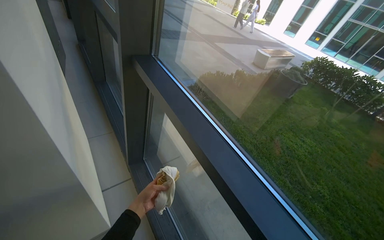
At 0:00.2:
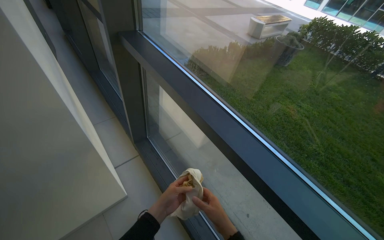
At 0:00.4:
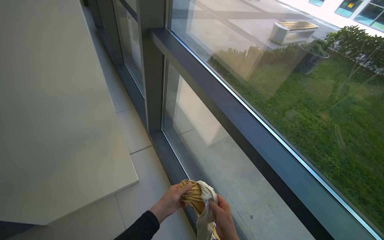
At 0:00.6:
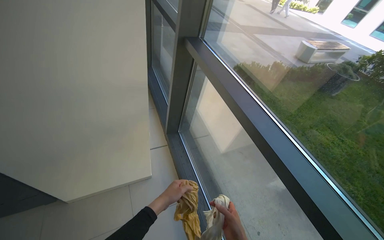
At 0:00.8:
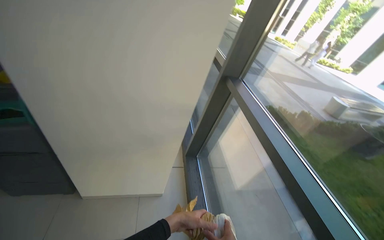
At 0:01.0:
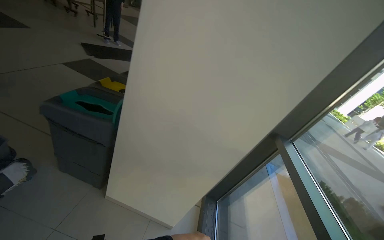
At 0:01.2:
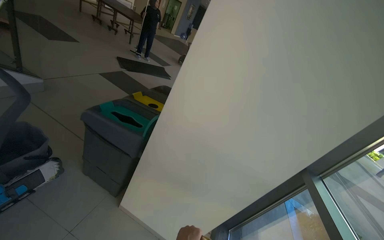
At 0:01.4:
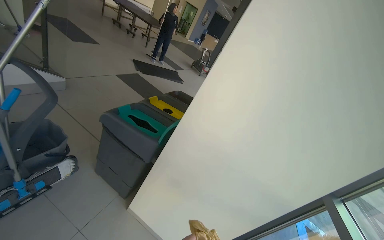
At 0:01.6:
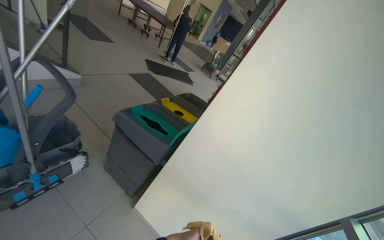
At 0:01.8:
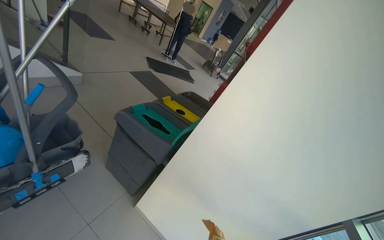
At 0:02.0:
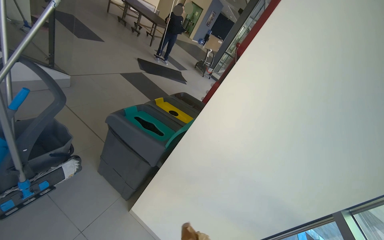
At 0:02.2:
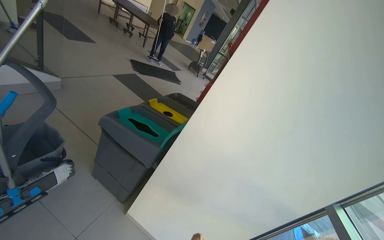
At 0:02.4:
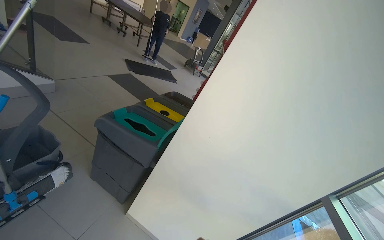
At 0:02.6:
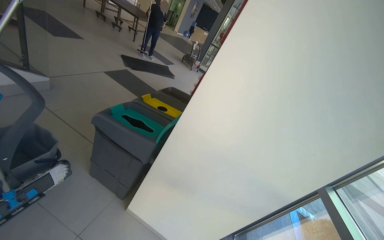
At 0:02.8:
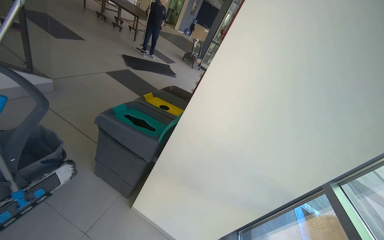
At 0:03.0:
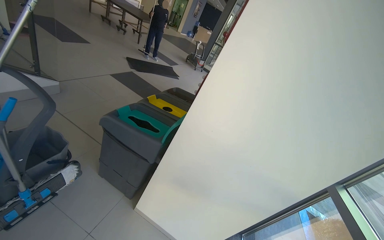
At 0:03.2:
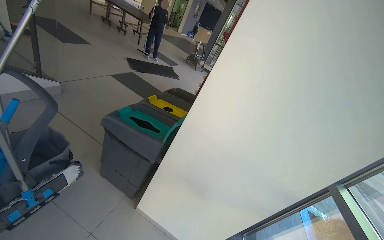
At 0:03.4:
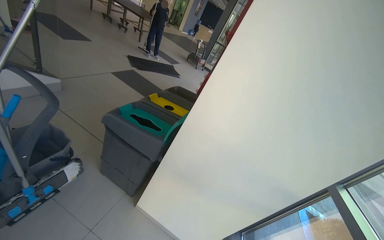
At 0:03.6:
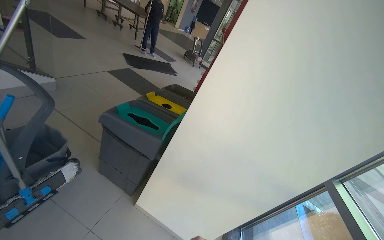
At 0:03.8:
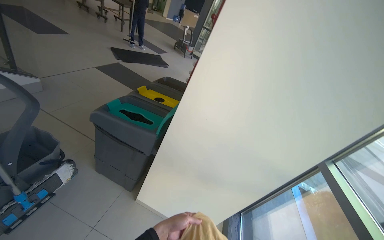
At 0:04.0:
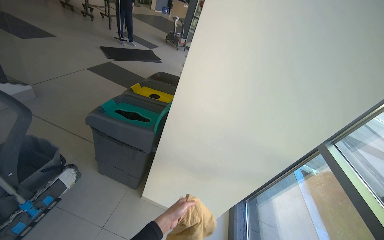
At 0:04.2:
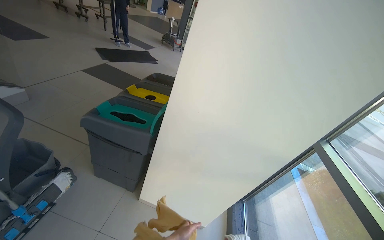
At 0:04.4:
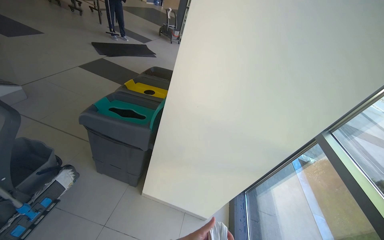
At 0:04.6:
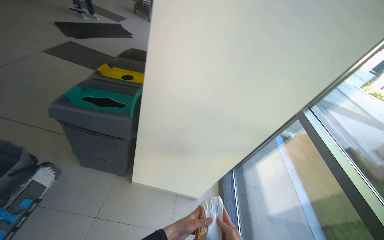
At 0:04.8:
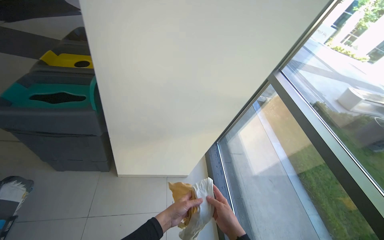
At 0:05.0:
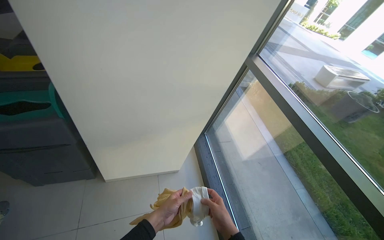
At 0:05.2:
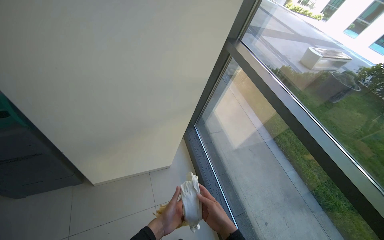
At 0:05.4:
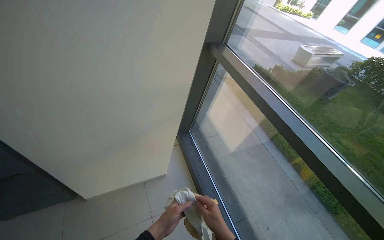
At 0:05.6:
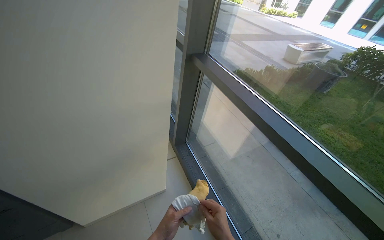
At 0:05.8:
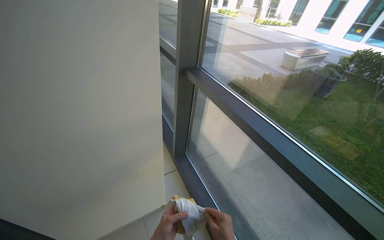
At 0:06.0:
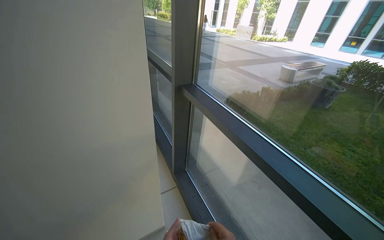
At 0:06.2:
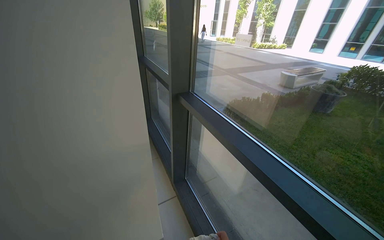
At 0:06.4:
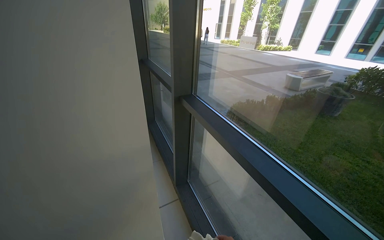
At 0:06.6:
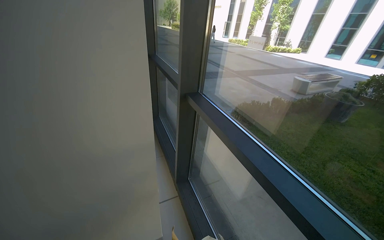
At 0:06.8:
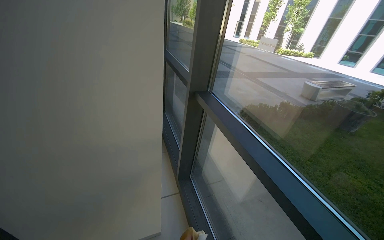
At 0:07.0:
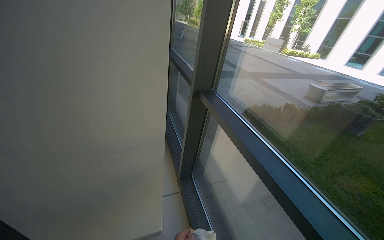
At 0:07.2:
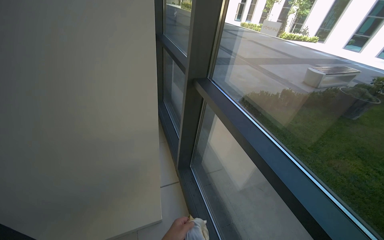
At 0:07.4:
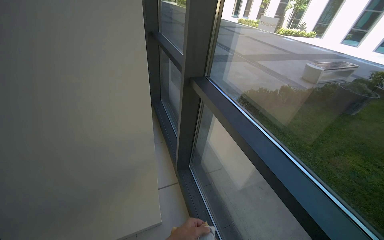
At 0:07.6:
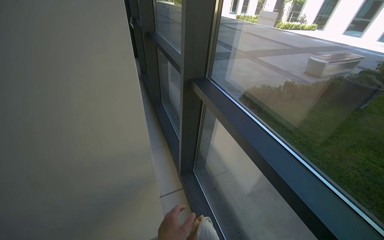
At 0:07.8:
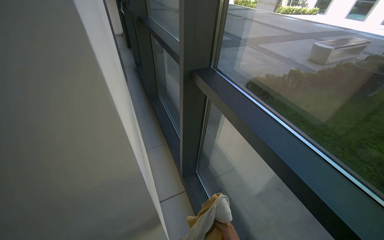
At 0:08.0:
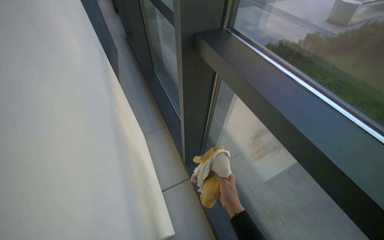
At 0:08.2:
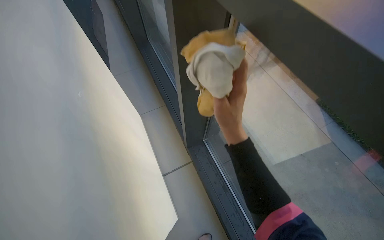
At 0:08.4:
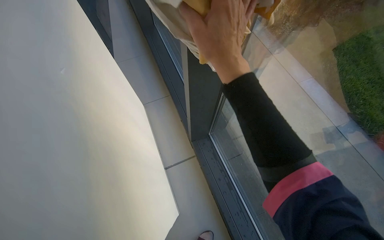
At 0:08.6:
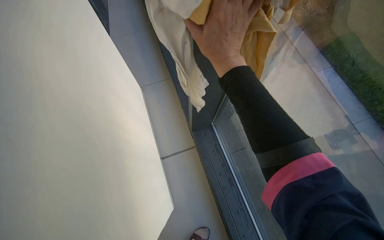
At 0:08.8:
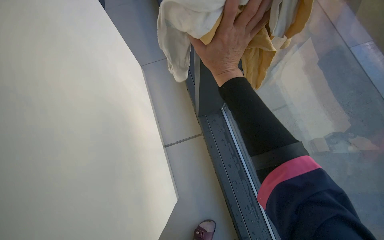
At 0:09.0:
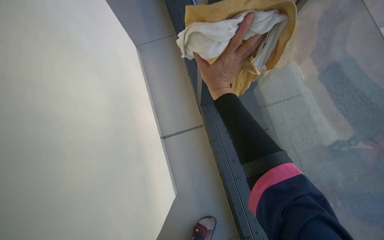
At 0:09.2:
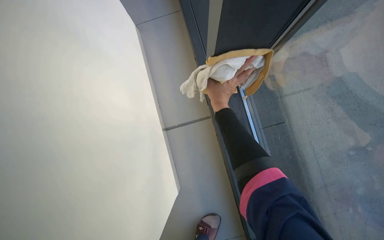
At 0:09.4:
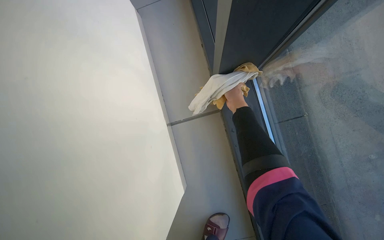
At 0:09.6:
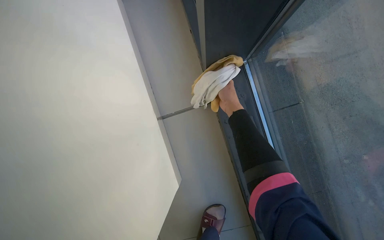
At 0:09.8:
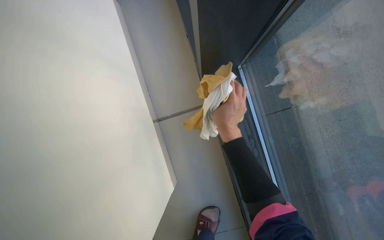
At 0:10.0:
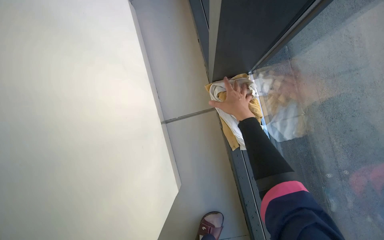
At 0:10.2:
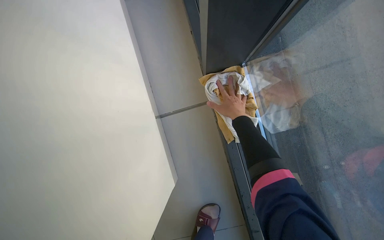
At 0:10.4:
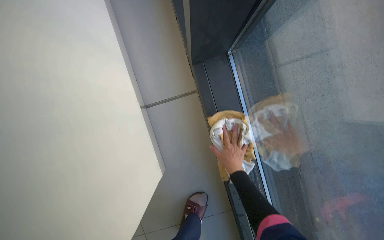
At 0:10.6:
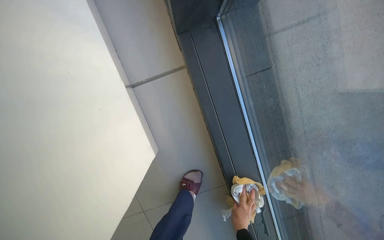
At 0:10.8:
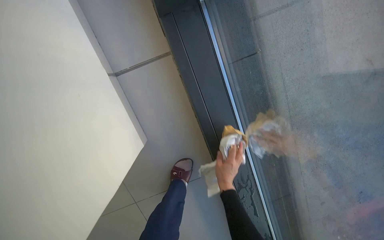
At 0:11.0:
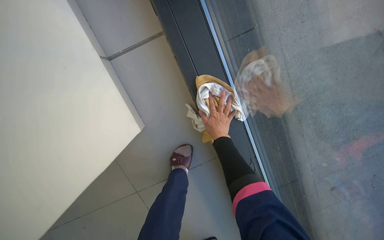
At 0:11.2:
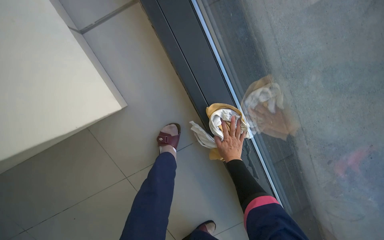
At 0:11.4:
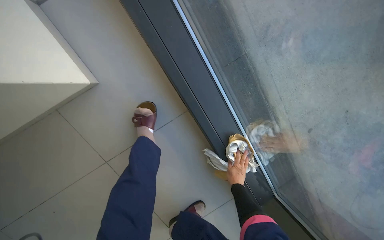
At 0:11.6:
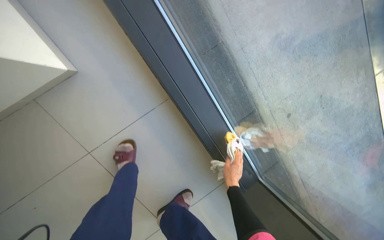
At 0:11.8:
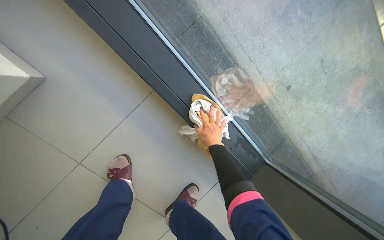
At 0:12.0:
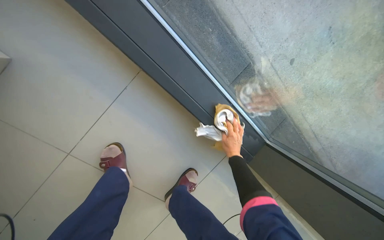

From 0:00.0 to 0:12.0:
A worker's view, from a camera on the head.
Job: cleaning windows.
The whole recording: Wiping window frames and glass. The worker wipes the frames and glass of the large windows with a cloth.
From 0:00.0 to 0:01.6: The camera is carried some 70 cm. The wearer's head swings some 65 degrees to the left. The wearer looks about 30 degrees further upward.
From 0:04.4 to 0:06.0: The head travels about 40 cm. The wearer looks some 45 degrees further to the right.
From 0:07.6 to 0:09.0: The camera travels some 50 cm. The view tilts about 20 degrees downward.
From 0:09.0 to 0:10.4: The right hand heads down the picture, farther from the camera and to the right, covering roughly 40 cm.
From 0:10.4 to 0:12.0: The wearer moves about 60 cm. The wearer looks approximately 20 degrees further downward. Everything in view rotates about 30 degrees counterclockwise.

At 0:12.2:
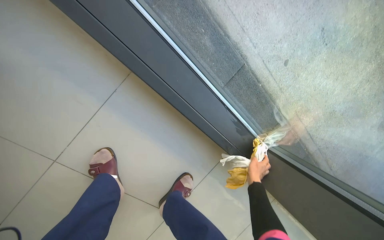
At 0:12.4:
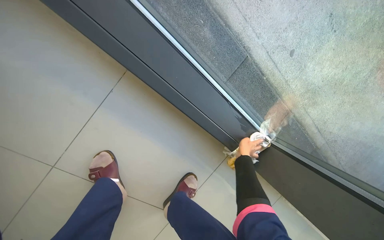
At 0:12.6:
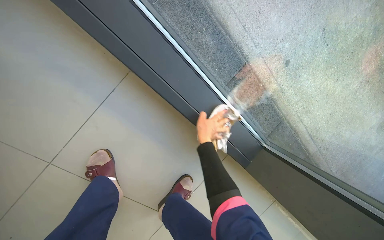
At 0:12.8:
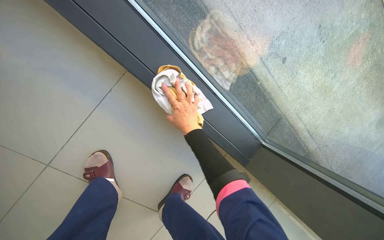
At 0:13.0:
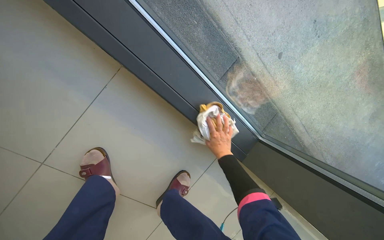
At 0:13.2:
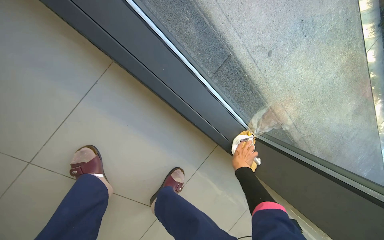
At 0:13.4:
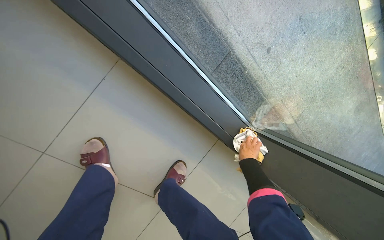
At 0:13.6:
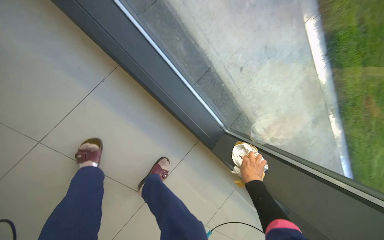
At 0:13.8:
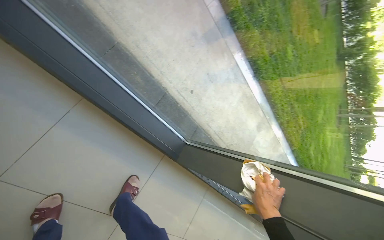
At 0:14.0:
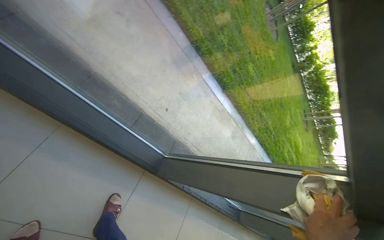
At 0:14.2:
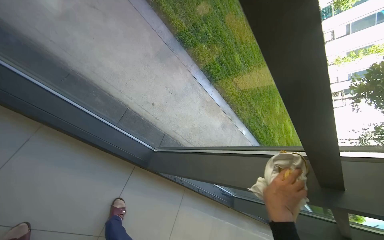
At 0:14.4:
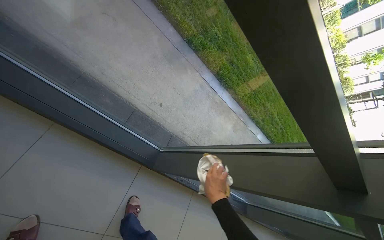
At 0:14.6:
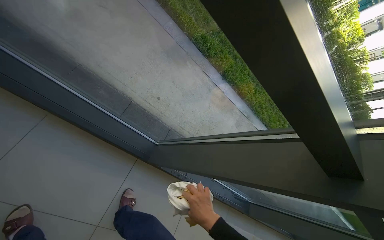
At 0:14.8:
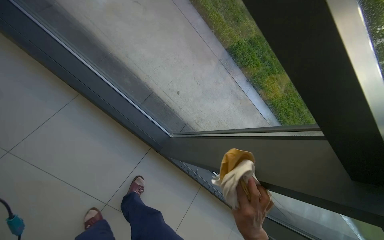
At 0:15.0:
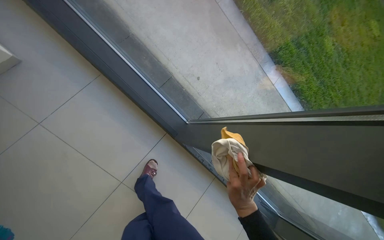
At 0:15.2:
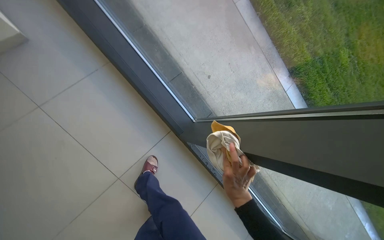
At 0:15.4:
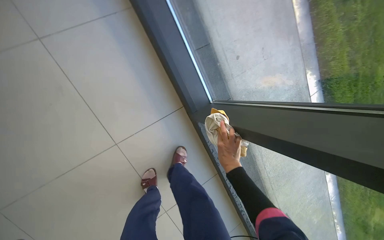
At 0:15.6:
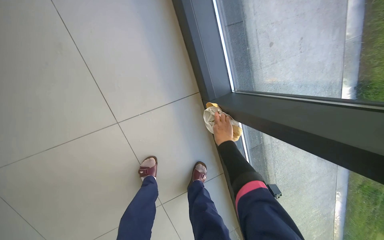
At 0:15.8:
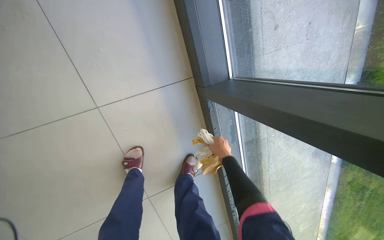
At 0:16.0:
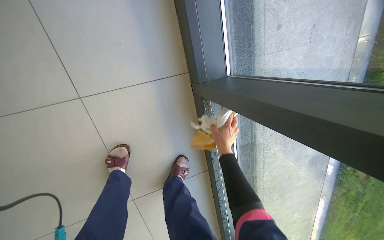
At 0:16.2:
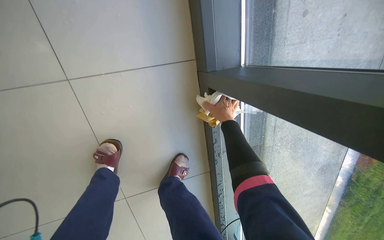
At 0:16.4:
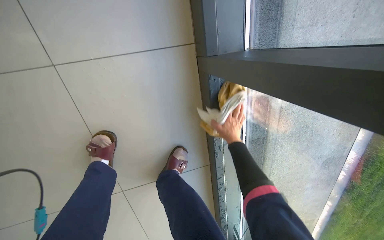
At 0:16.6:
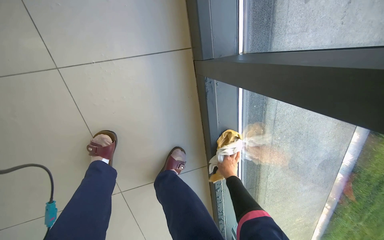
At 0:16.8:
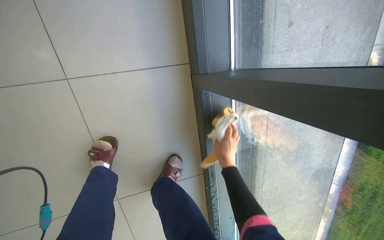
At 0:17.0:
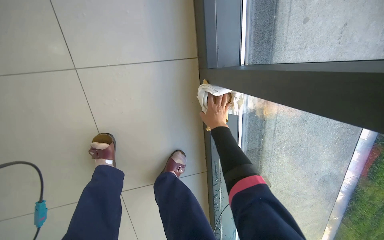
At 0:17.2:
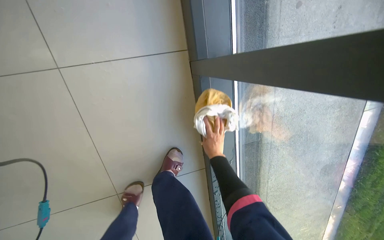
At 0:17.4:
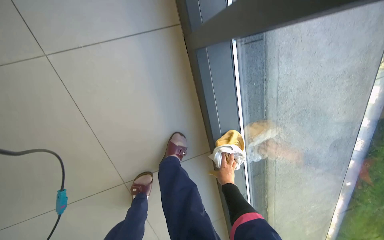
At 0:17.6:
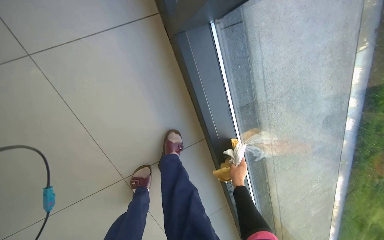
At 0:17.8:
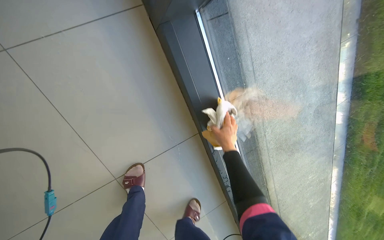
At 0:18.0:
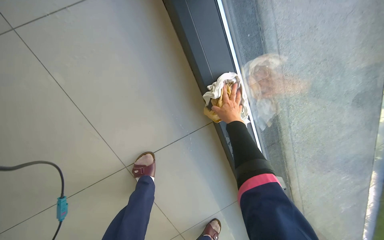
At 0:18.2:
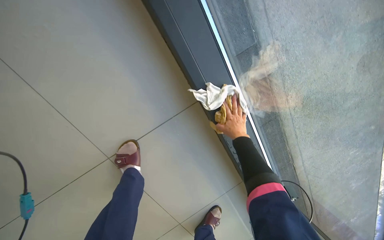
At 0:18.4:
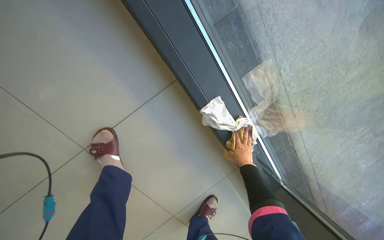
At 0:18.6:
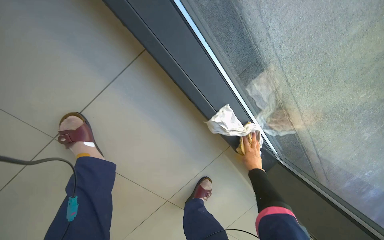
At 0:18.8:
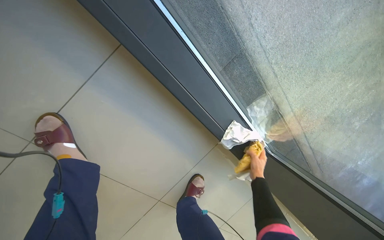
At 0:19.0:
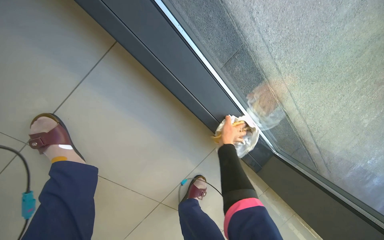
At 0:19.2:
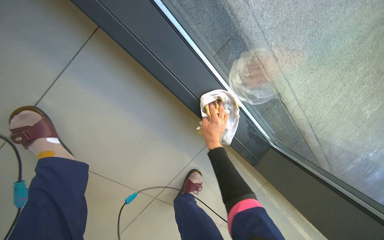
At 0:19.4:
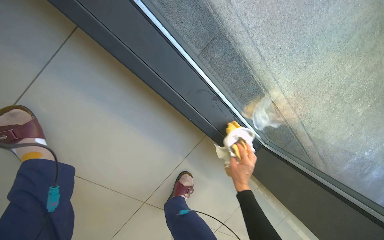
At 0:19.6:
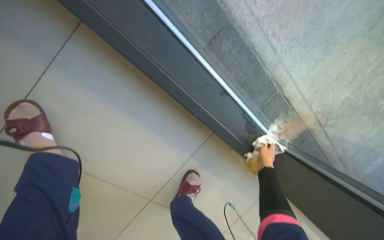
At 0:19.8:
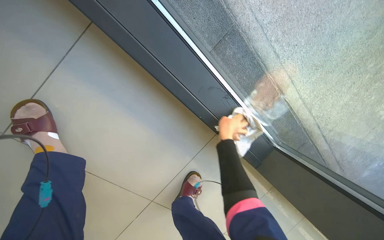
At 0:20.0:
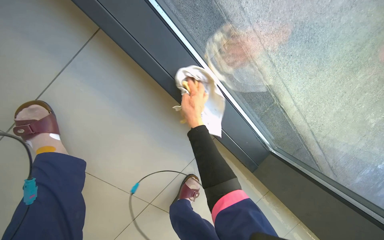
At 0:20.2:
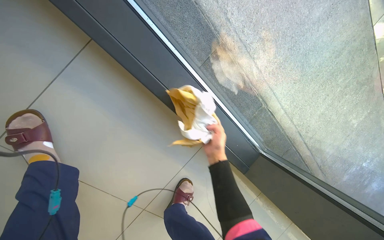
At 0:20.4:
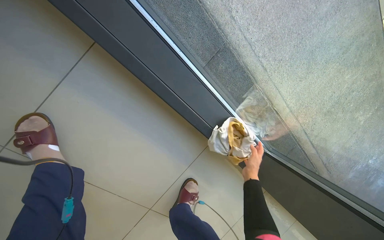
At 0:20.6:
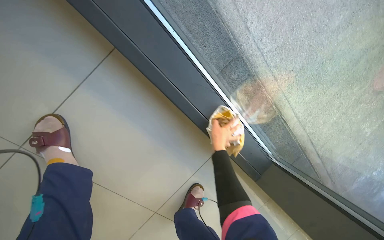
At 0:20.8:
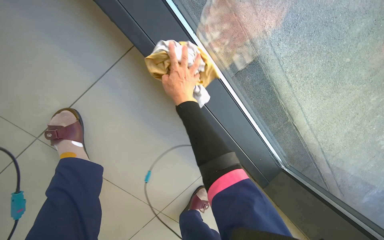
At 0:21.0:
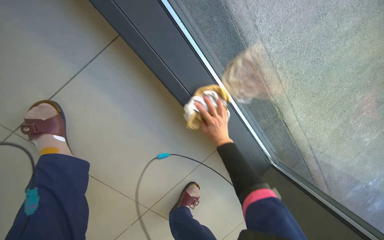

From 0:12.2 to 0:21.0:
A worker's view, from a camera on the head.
Job: cleaning windows.
The whole recording: Wiping window frames and glass. The worker wipes the frames and glass of the large windows with a cloth.
From 0:12.2 to 0:13.6: The right hand moves roughly 25 cm to the left and comes back.
From 0:13.6 to 0:15.2: The camera travels some 50 cm. The wearer looks some 15 degrees further upward.
From 0:15.2 to 0:16.6: The camera is carried some 50 cm. The scene rotates clockwise by approximately 35 degrees.
From 0:16.6 to 0:18.0: The right hand swings up and down the picture, roughly 30 cm each way, with 2 reversals.
From 0:18.0 to 0:19.6: The head travels about 60 cm.
From 0:19.6 to 0:21.0: The right hand swings left and right, approximately 30 cm each way, with 3 reversals.
